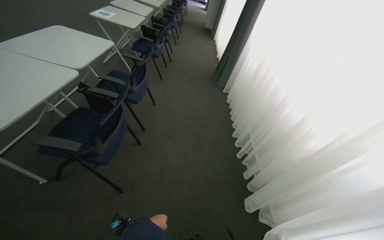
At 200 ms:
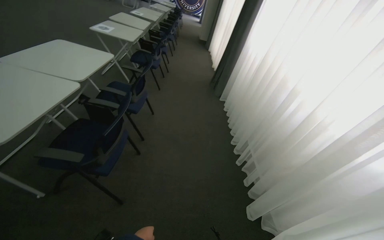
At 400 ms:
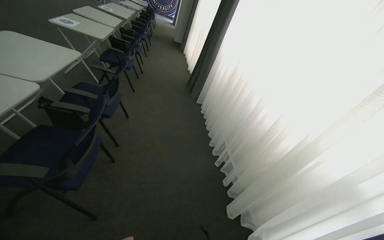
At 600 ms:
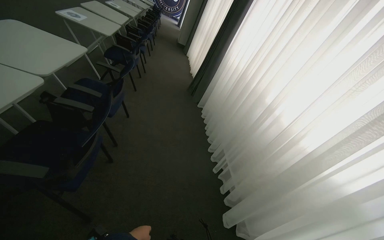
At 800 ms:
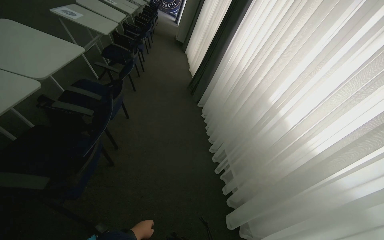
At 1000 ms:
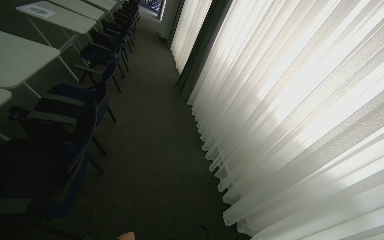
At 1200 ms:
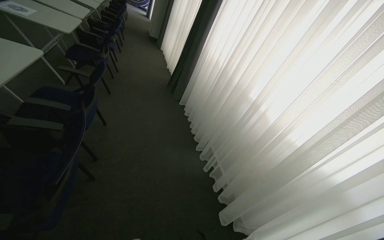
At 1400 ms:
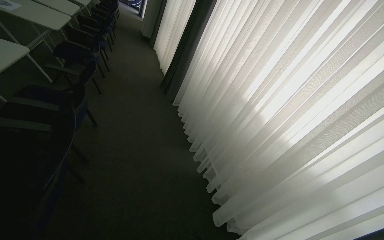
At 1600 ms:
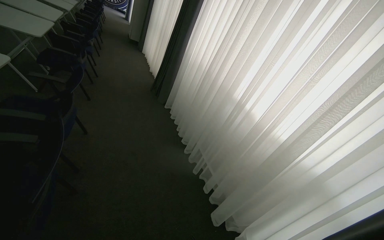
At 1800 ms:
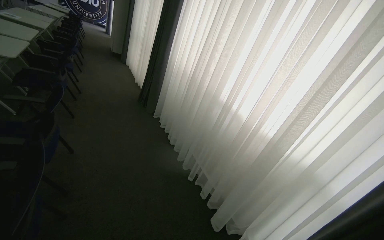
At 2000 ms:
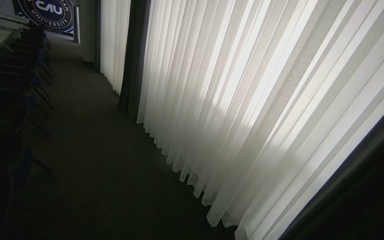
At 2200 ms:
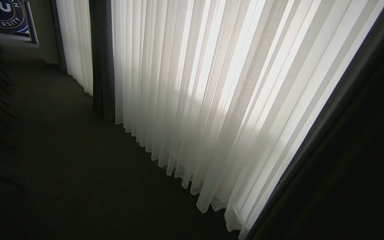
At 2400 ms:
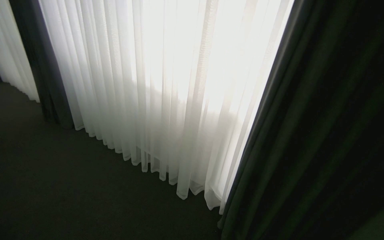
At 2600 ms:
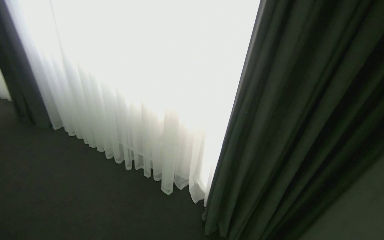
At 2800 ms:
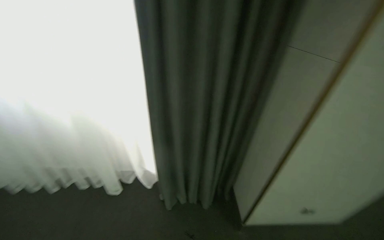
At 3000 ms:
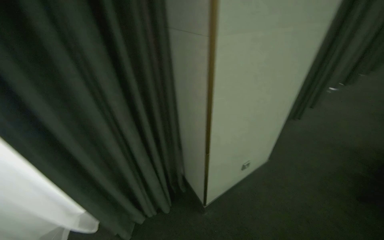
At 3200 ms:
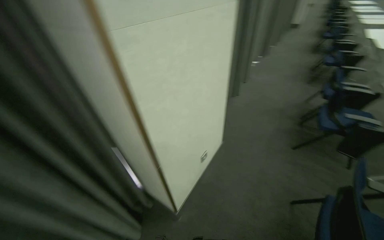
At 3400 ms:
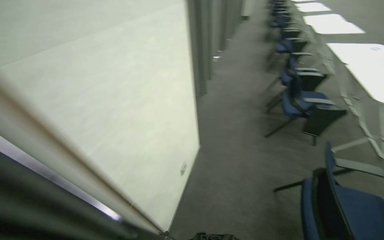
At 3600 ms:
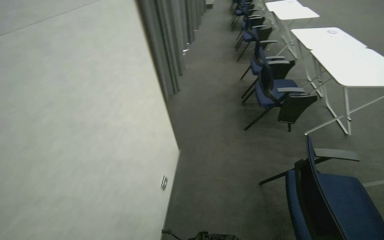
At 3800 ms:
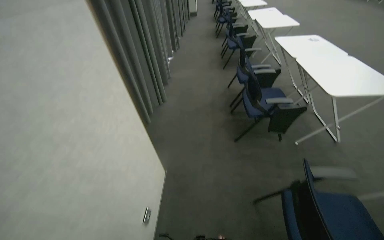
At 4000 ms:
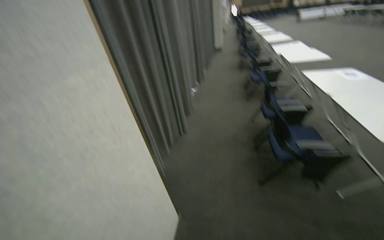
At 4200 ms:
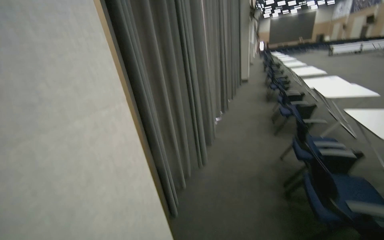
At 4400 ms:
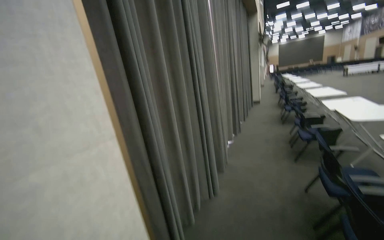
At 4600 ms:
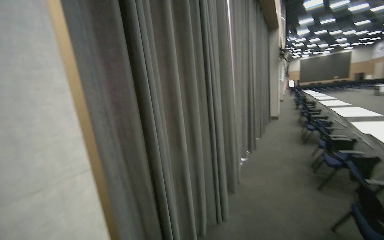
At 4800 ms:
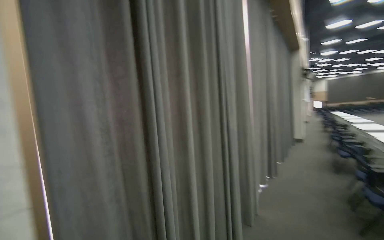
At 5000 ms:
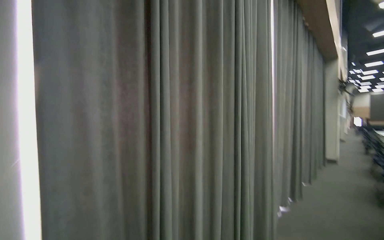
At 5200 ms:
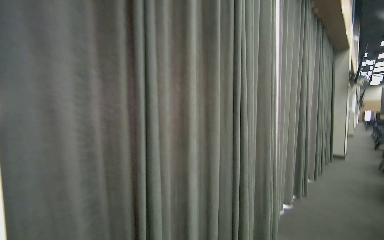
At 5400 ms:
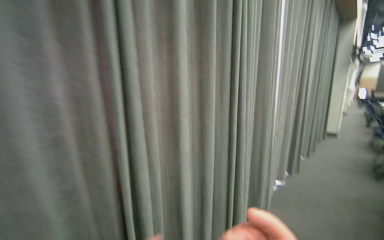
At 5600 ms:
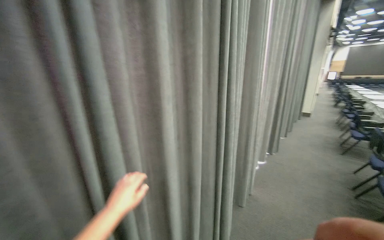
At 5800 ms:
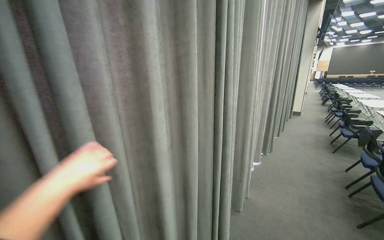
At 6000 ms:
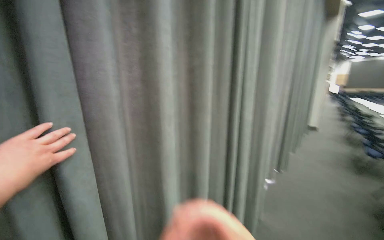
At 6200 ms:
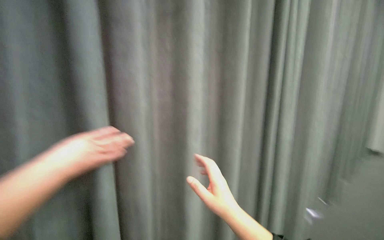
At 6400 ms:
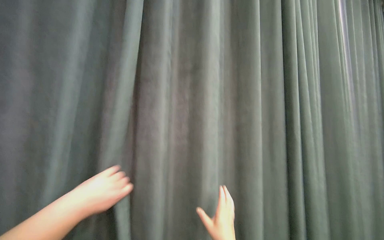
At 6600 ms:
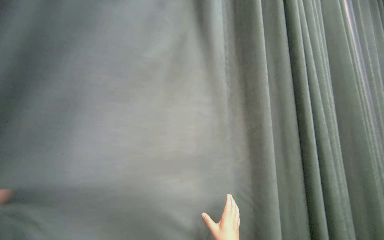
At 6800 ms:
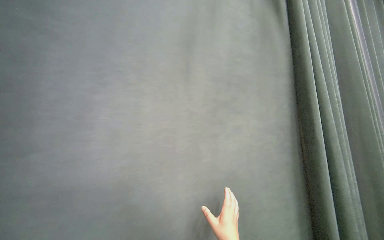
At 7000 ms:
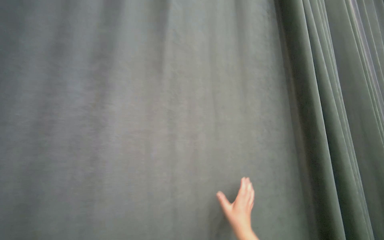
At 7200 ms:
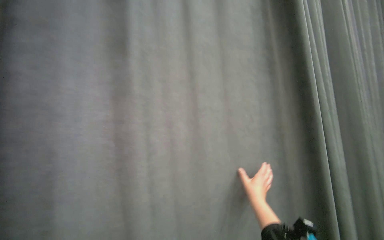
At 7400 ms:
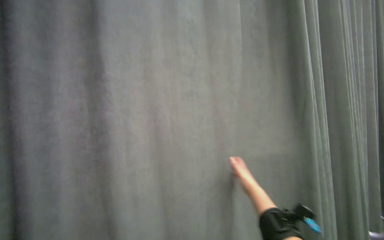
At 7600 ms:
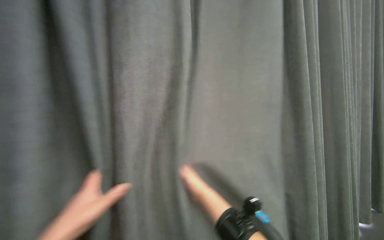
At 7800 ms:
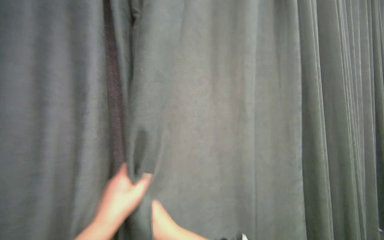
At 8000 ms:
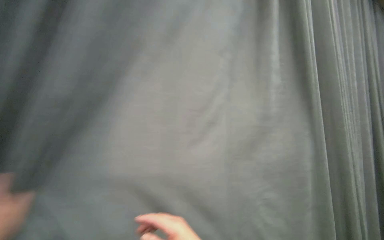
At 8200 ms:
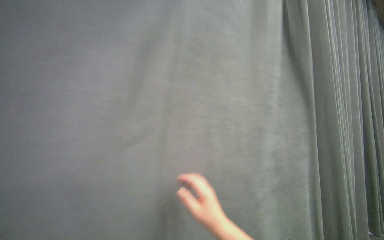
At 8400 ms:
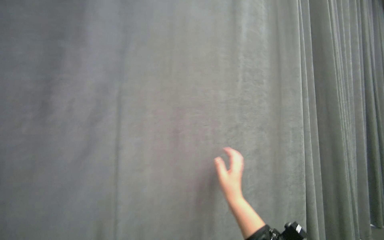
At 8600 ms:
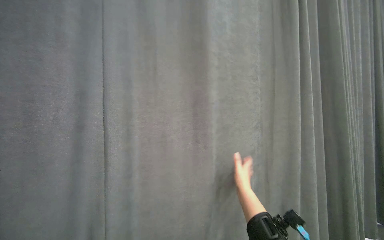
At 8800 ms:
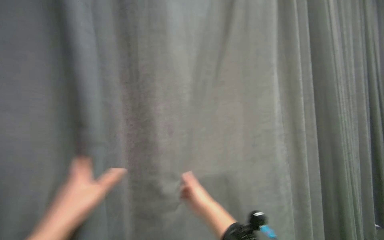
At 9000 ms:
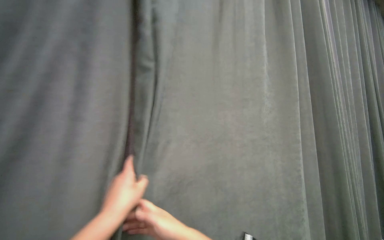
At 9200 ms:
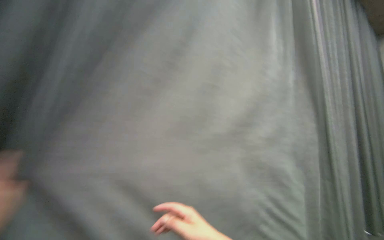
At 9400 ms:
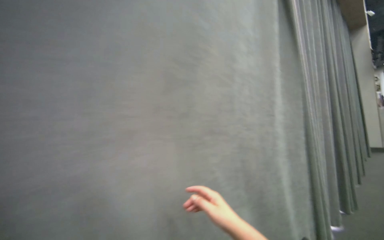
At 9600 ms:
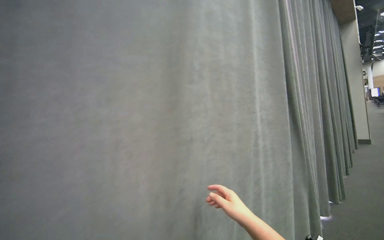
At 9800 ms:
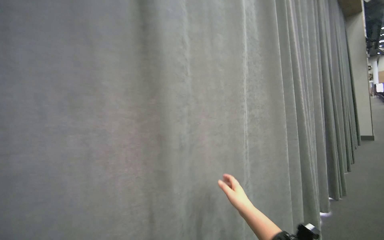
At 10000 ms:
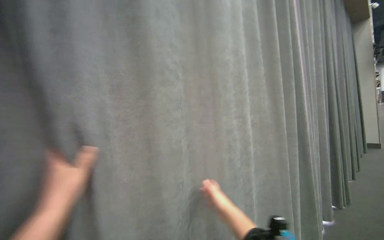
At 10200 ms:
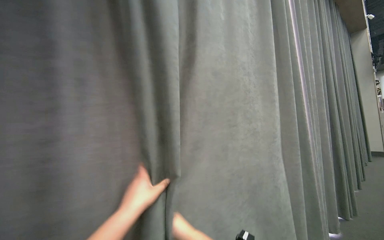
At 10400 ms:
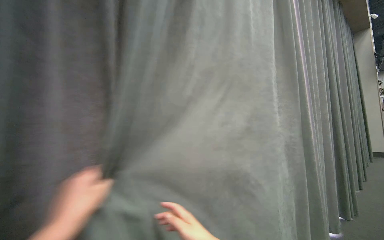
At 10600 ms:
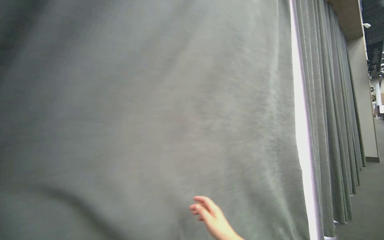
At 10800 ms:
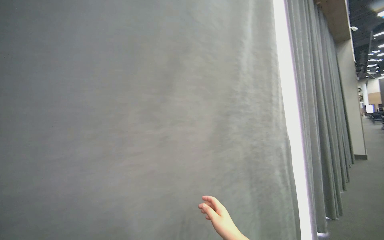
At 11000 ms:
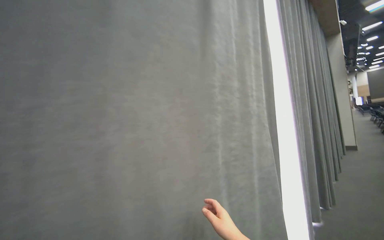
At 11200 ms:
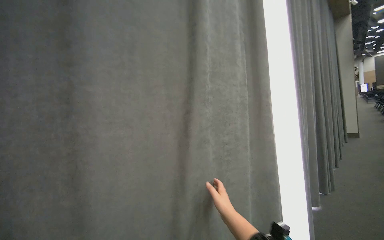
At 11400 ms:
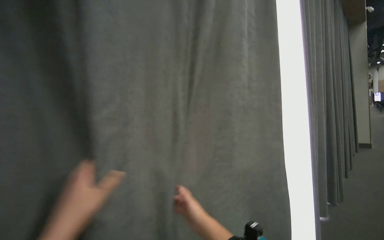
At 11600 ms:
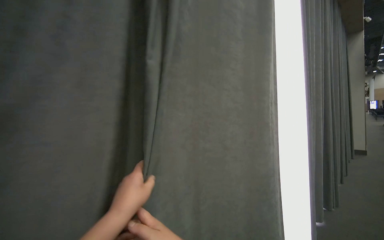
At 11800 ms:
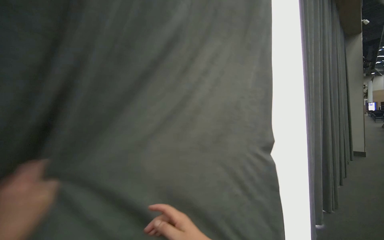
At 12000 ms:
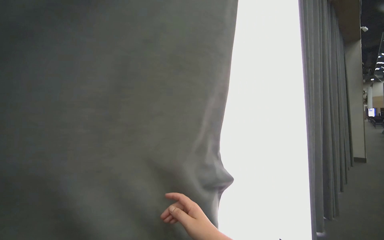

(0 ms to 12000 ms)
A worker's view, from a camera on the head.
Job: organizing items.
The whole recording: Pulling room curtains. The worker pulls and adjusts the grey and white curtains across the window.
0 ms - 1600 ms: The camera is aimed roughly 25 degrees further to the right.
1600 ms - 3000 ms: The head travels some 90 cm. The head rotates roughly 100 degrees to the right. The view tilts approximately 30 degrees downward.
3000 ms - 4400 ms: The wearer moves approximately 1 m. The wearer's head swings about 35 degrees to the right. The wearer looks roughly 20 degrees further upward.
4400 ms - 6000 ms: The camera is carried roughly 90 cm.

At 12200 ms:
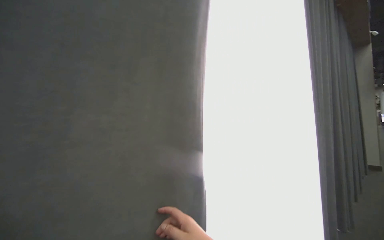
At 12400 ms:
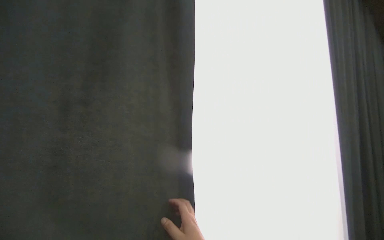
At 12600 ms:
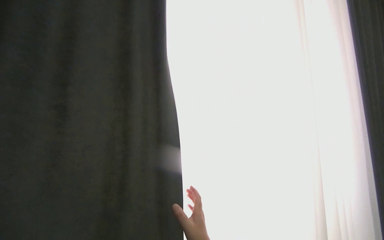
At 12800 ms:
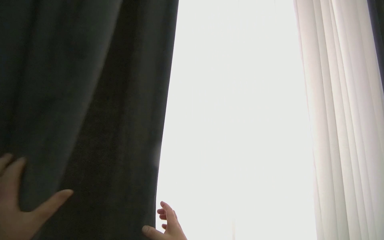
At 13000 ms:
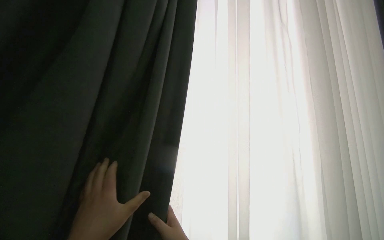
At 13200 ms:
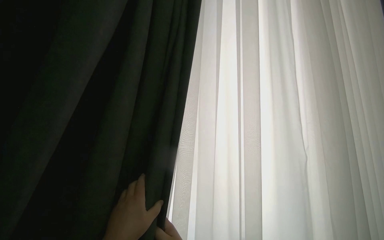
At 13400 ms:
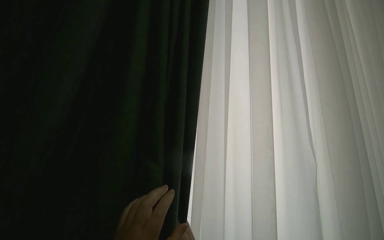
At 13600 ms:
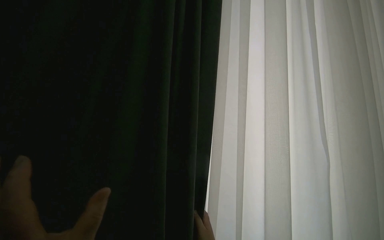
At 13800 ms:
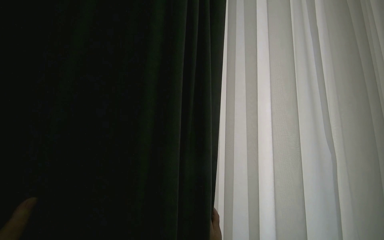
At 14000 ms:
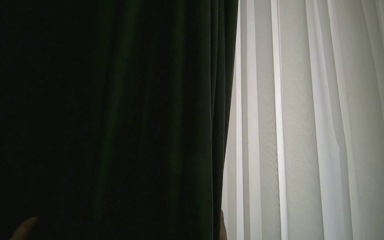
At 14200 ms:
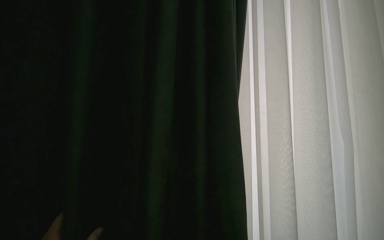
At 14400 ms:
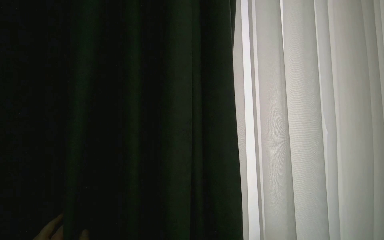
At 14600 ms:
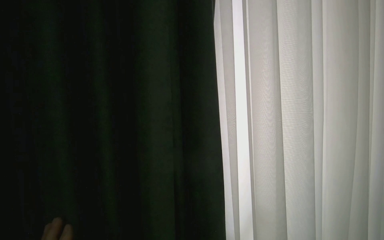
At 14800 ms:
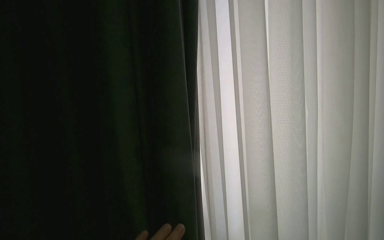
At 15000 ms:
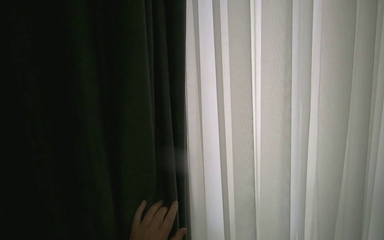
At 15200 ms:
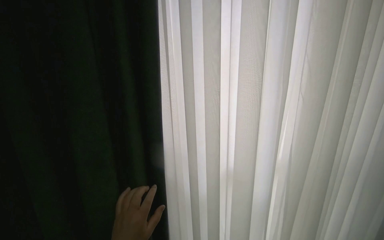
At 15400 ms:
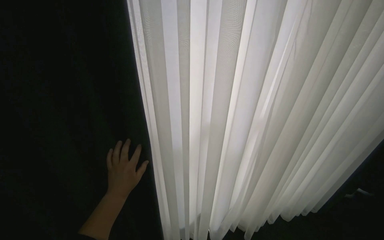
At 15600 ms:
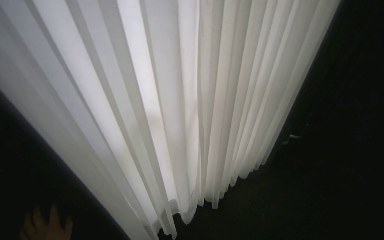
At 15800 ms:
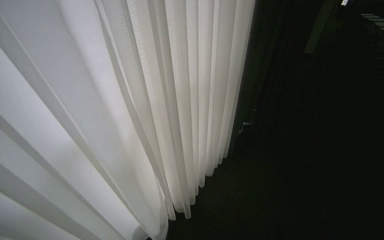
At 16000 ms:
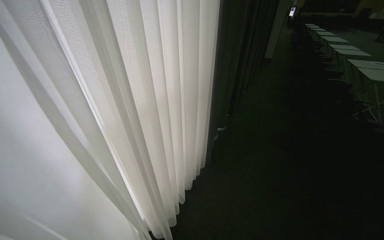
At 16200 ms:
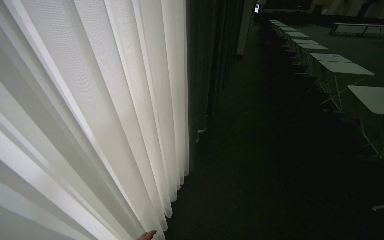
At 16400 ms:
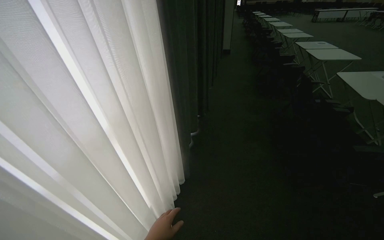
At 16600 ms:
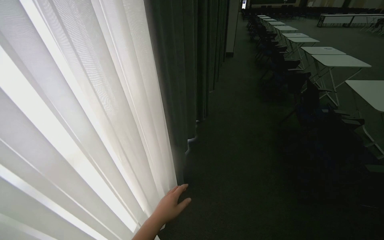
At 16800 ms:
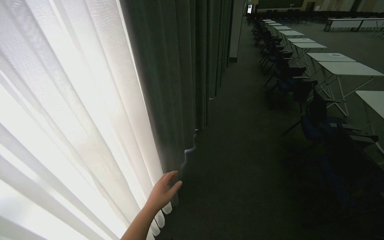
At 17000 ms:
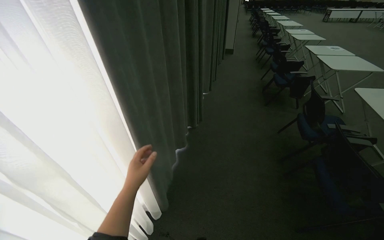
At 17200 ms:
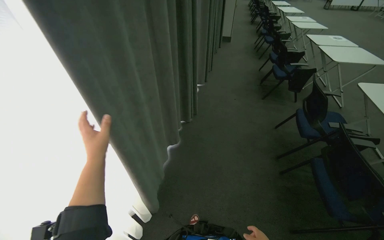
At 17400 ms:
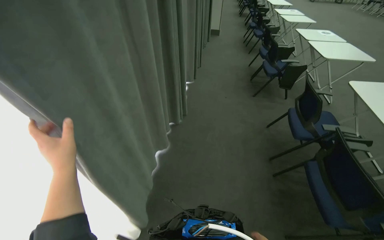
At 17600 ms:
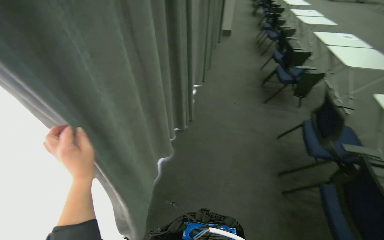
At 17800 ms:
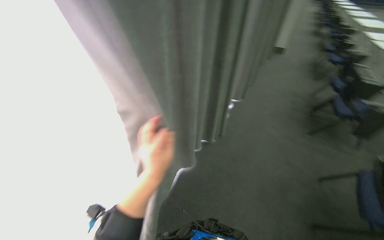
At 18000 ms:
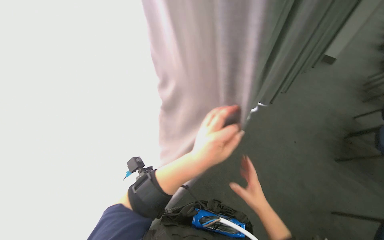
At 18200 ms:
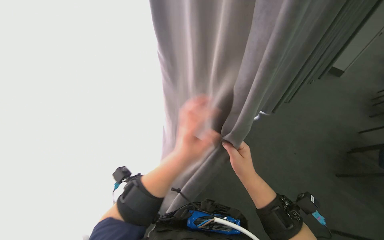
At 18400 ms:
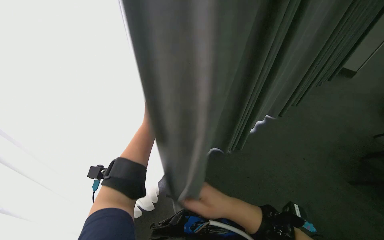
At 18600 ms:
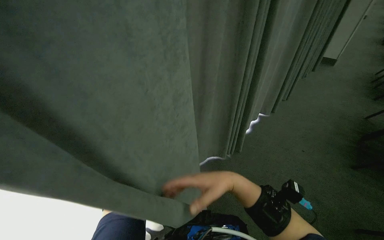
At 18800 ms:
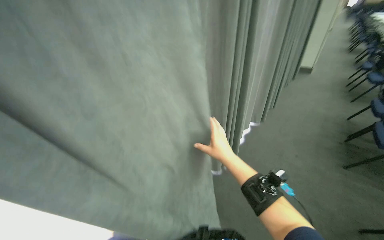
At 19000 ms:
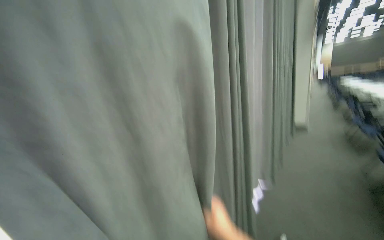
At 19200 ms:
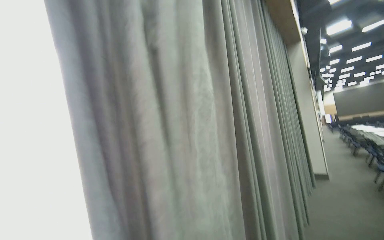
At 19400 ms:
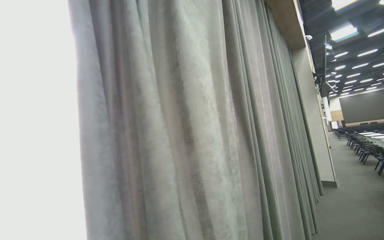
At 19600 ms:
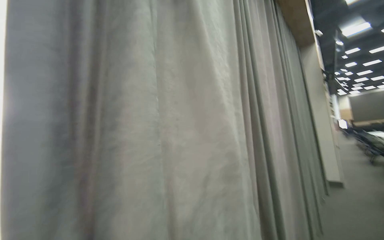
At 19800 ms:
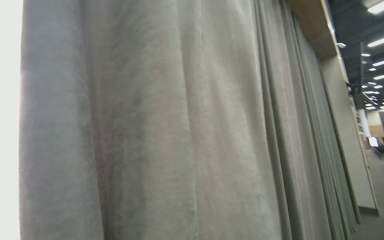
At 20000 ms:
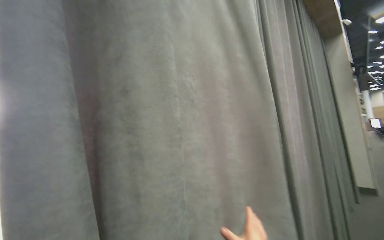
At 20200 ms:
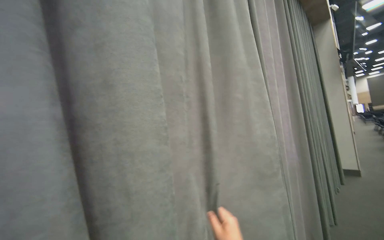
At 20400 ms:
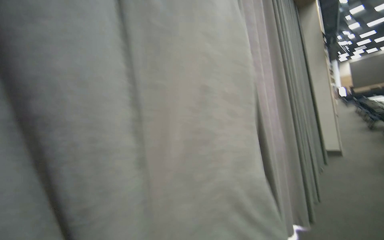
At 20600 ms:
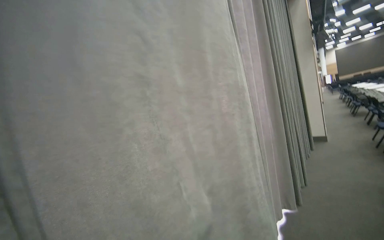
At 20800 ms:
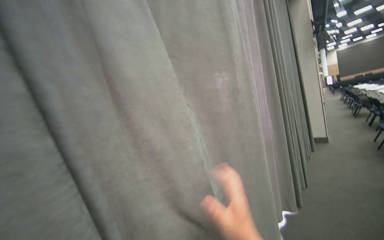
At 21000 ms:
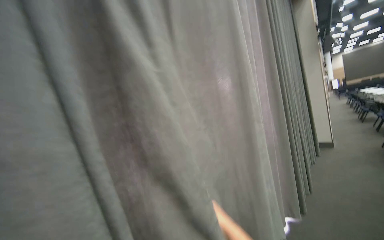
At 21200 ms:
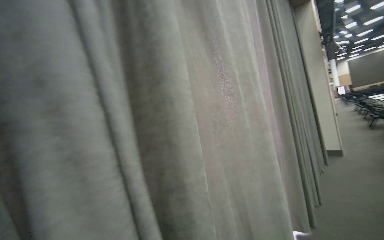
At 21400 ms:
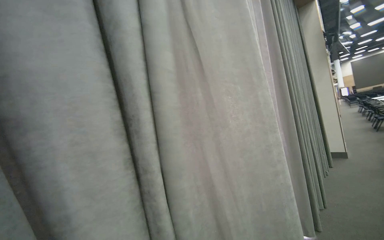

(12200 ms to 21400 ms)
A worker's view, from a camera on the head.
Job: organizing items.
The whole recording: Pulling room curtains. The worker pulls and adjusts the grey and white curtains across the window.
15200 ms - 16800 ms: The camera is carried about 80 cm. The head turns to the right by some 60 degrees.
16800 ms - 18400 ms: The head travels about 80 cm. The wearer looks approximately 40 degrees further to the left.
18400 ms - 19800 ms: The wearer looks about 35 degrees further upward.
